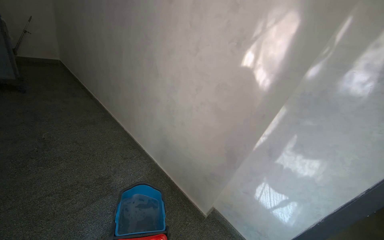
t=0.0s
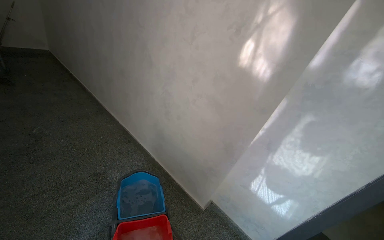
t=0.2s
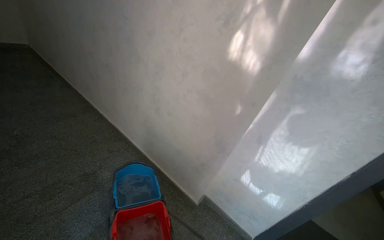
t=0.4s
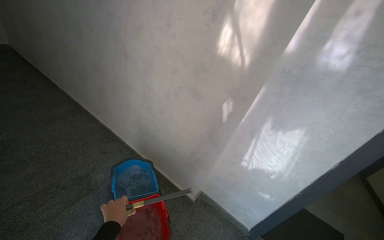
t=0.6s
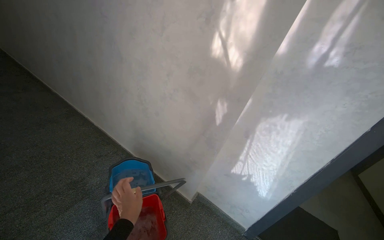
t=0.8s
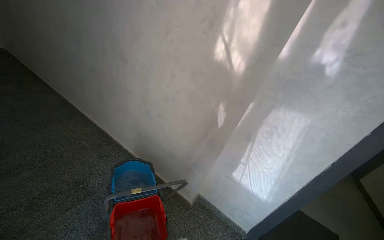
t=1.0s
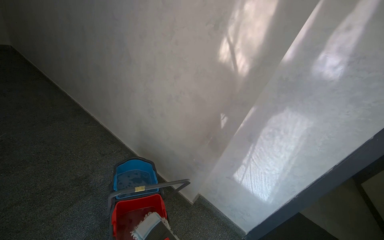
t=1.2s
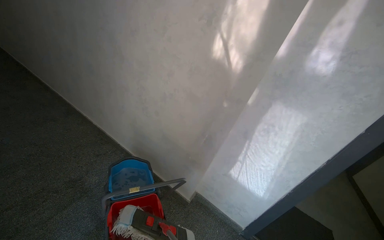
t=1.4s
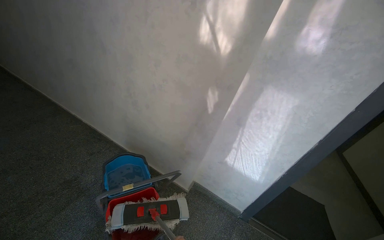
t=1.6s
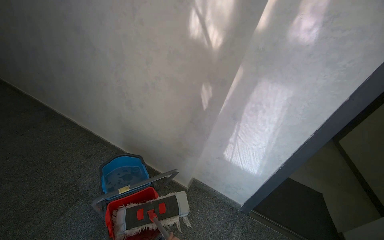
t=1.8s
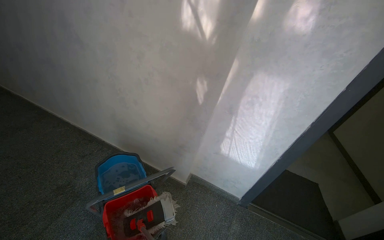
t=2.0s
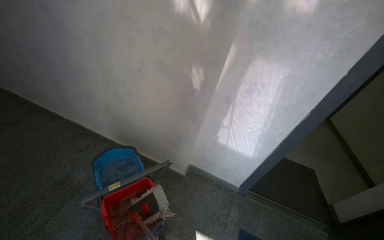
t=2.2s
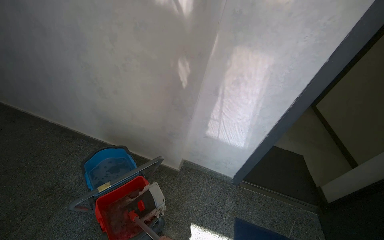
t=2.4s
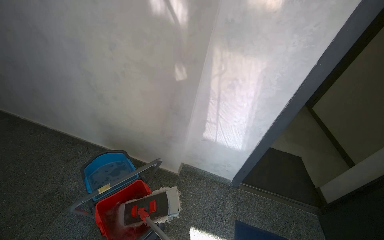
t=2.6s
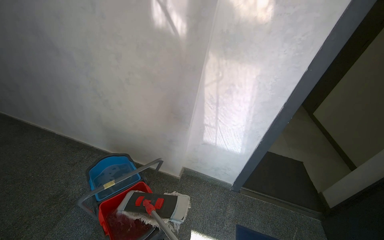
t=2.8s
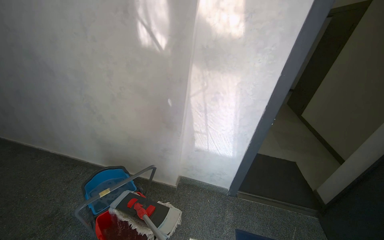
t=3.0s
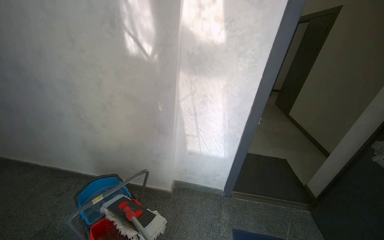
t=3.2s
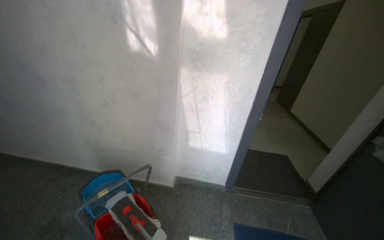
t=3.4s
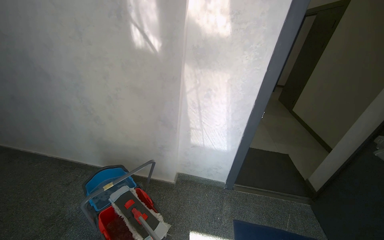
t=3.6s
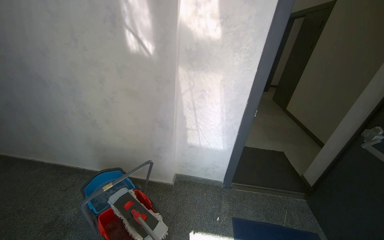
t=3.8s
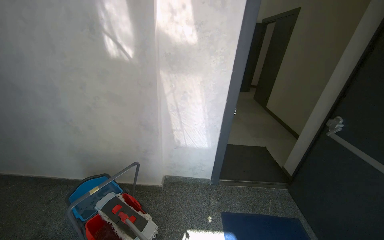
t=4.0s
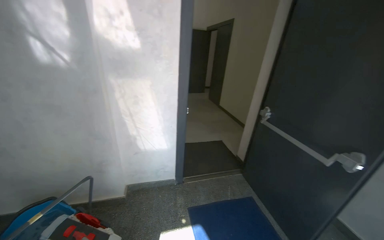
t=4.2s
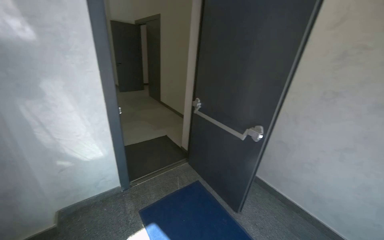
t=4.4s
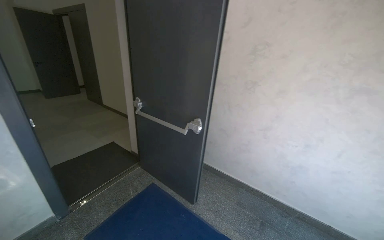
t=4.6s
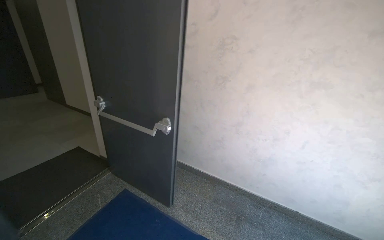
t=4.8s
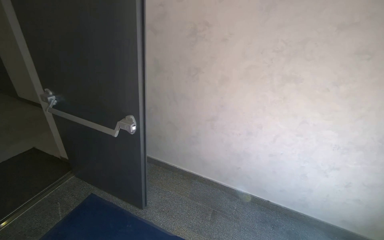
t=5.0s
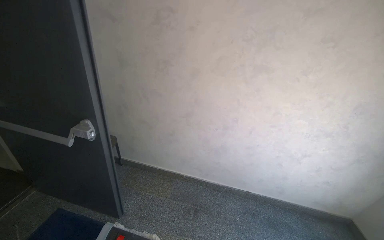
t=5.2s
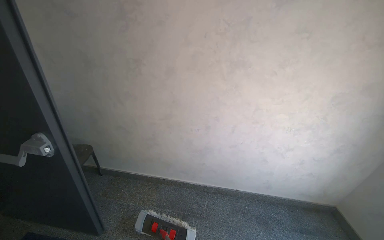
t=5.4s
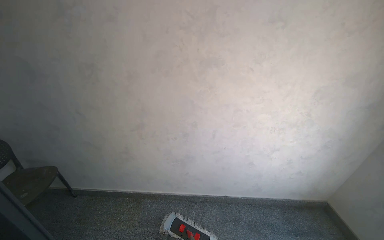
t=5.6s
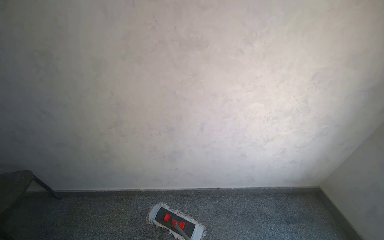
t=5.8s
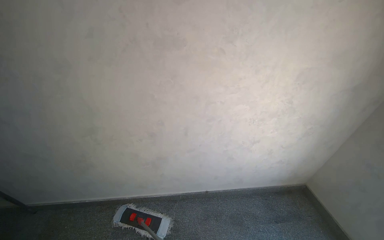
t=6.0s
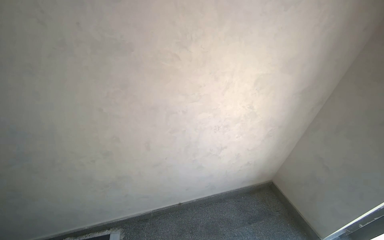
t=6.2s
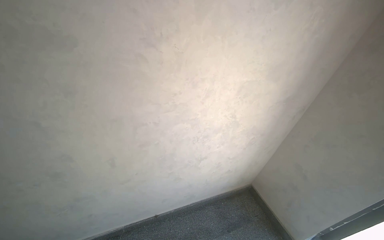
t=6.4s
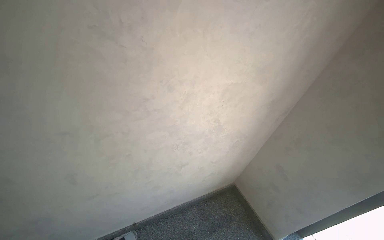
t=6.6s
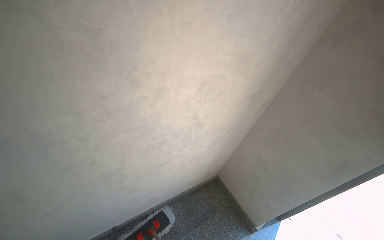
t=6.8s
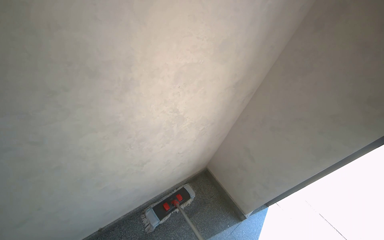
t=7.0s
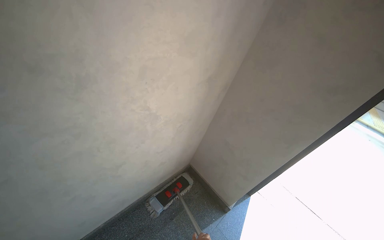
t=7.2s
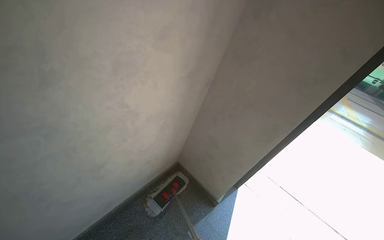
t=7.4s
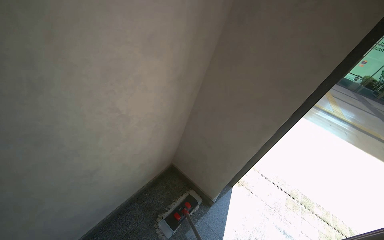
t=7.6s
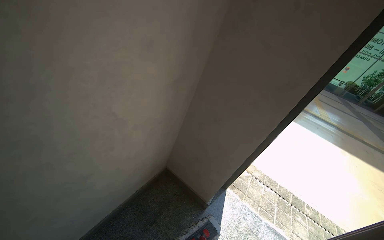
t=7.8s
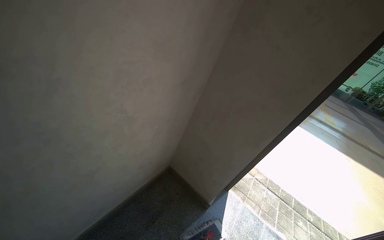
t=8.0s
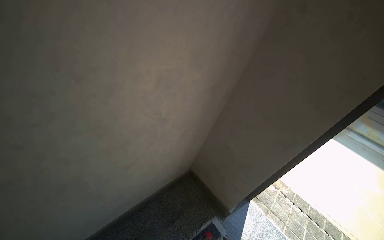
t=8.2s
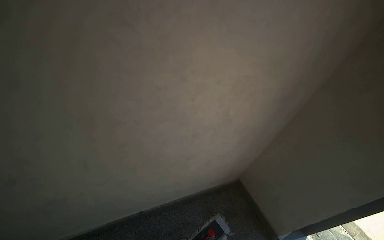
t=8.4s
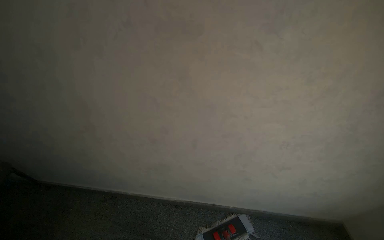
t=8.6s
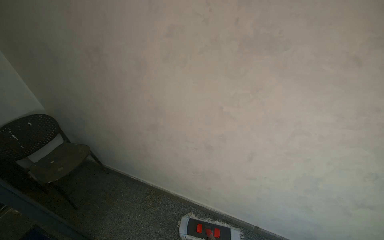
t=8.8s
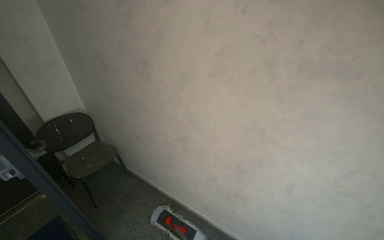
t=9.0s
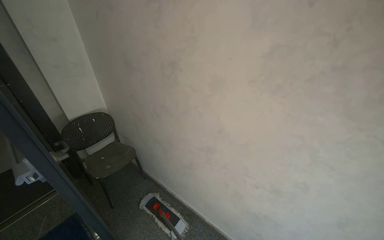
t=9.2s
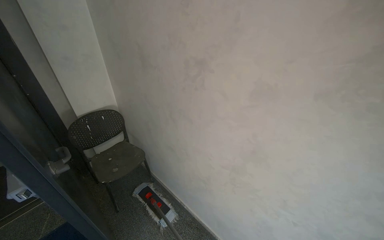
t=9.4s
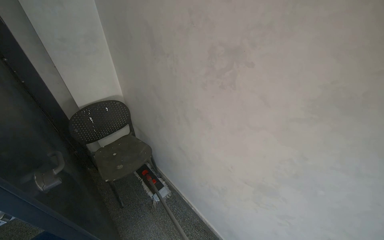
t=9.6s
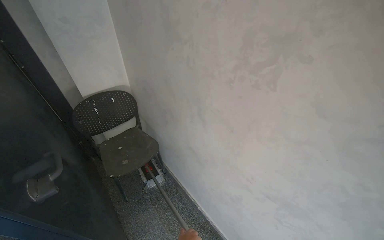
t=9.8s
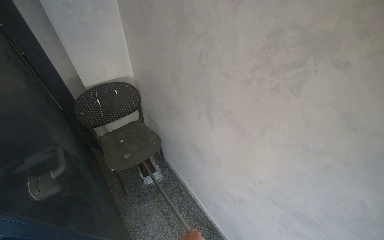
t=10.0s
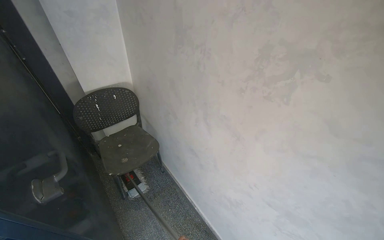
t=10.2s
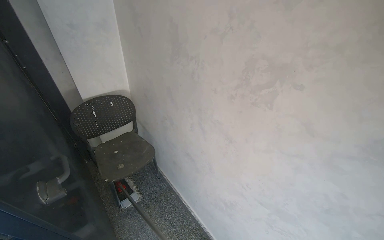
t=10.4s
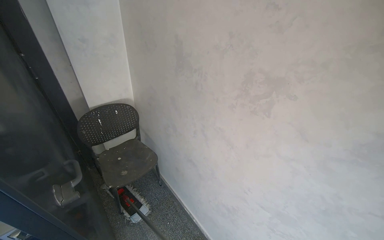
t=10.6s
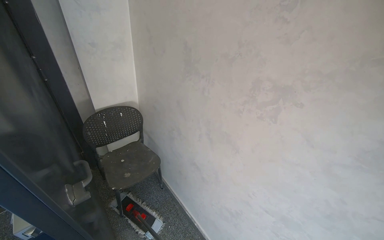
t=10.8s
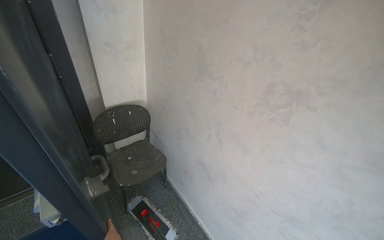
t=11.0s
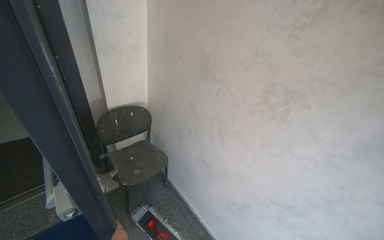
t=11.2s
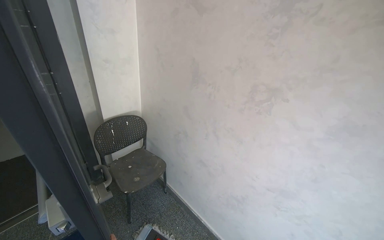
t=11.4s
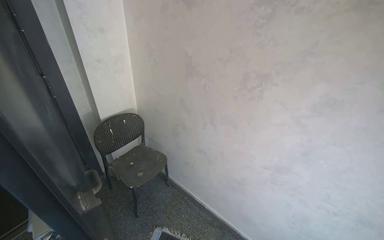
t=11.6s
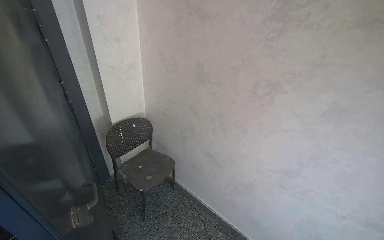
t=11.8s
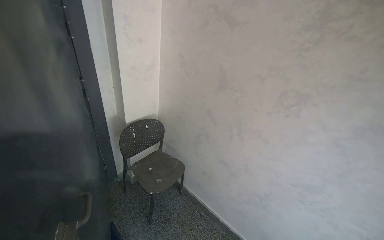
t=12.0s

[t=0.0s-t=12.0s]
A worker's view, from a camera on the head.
Job: mopping floor.
The whole recording: Mopping building floor. The worker mops the floor in the building entrance area.
t=3.0s to t=4.4s: The wearer looks about 50 degrees further to the right.
t=4.4s to t=6.0s: The wearer moves some 1 m. The head turns to the right by roughly 60 degrees. The view tilts roughly 15 degrees downward.
t=6.0s to t=7.6s: The camera travels some 60 cm. The wearer looks some 45 degrees further to the right.
t=7.6s to t=9.0s: The wearer moves roughly 60 cm. The wearer looks some 85 degrees further to the left. The view tilts roughly 15 degrees upward.
t=9.0s to t=10.4s: The wearer moves approximately 60 cm.
t=10.4s to t=12.0s: The wearer moves roughly 50 cm.

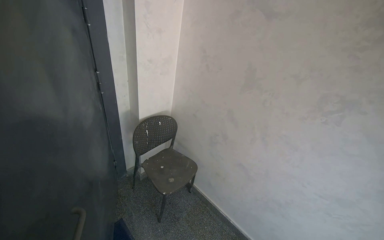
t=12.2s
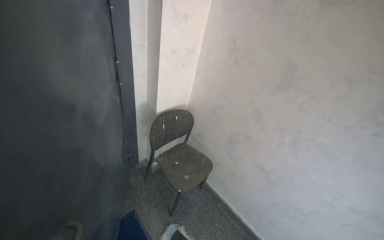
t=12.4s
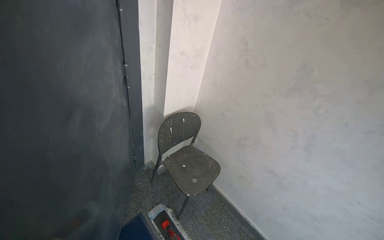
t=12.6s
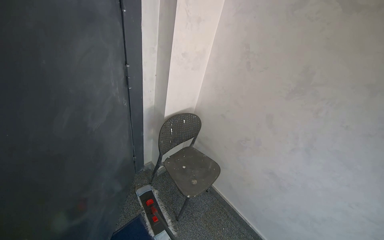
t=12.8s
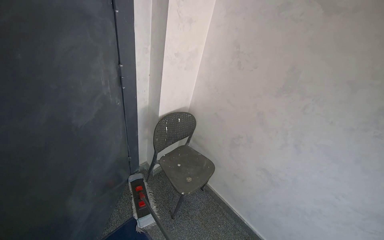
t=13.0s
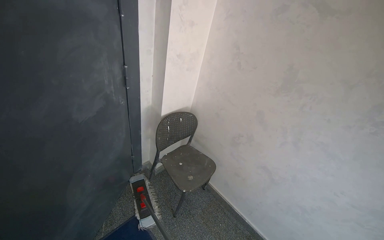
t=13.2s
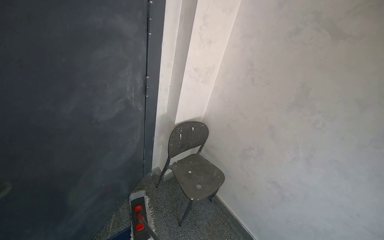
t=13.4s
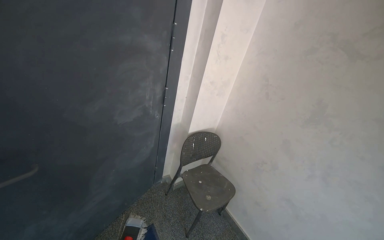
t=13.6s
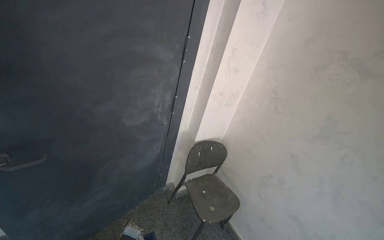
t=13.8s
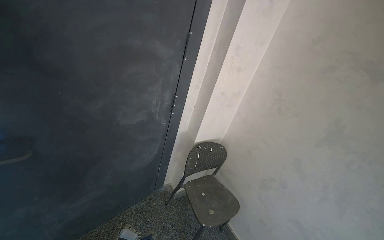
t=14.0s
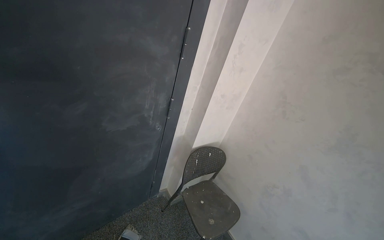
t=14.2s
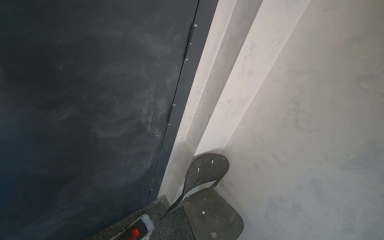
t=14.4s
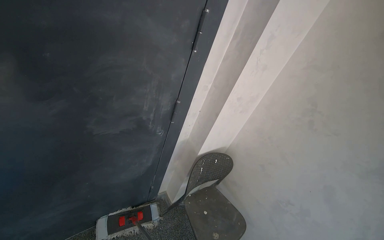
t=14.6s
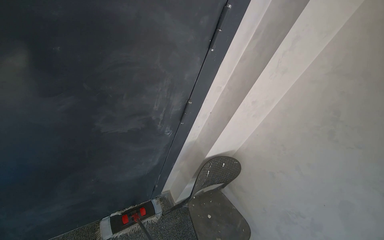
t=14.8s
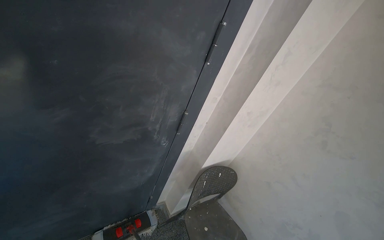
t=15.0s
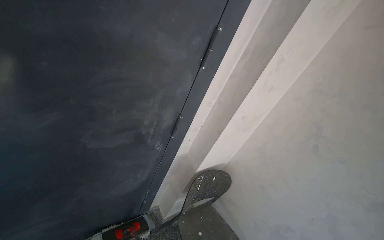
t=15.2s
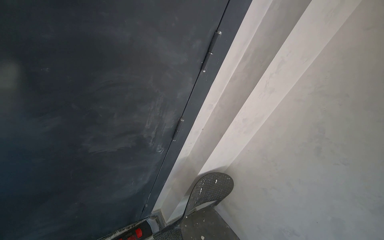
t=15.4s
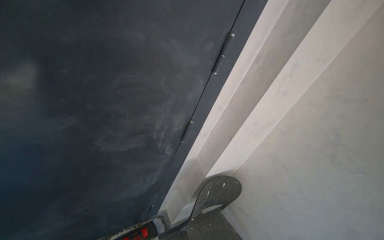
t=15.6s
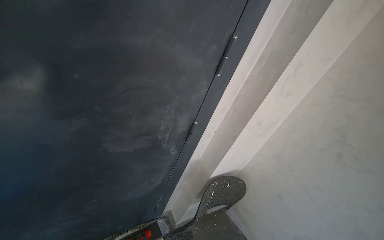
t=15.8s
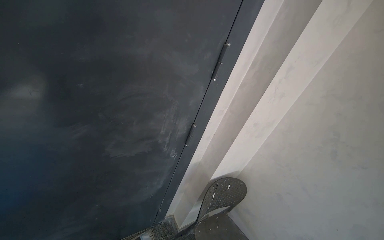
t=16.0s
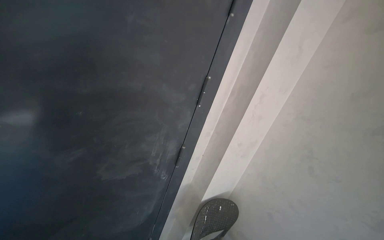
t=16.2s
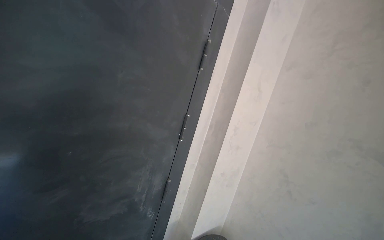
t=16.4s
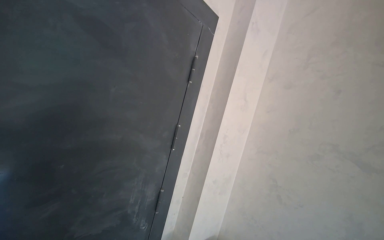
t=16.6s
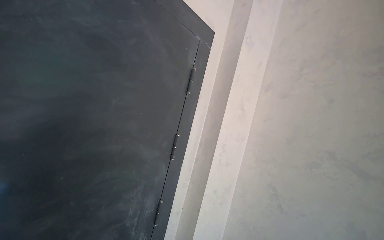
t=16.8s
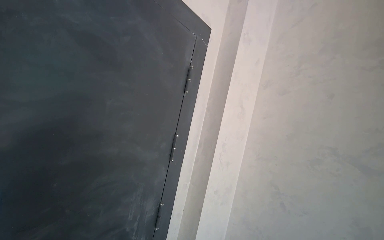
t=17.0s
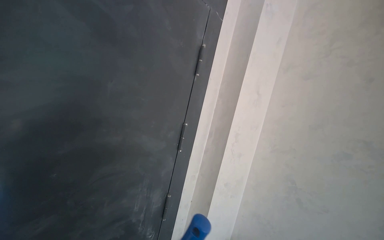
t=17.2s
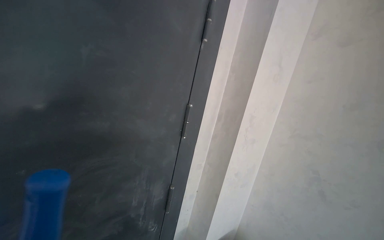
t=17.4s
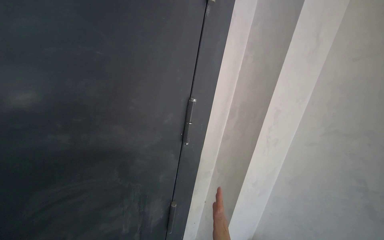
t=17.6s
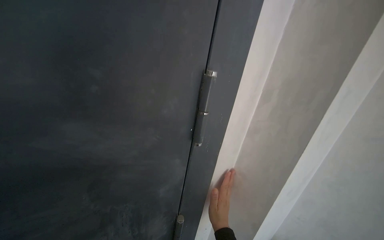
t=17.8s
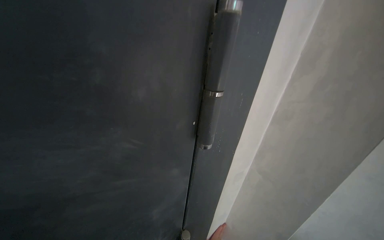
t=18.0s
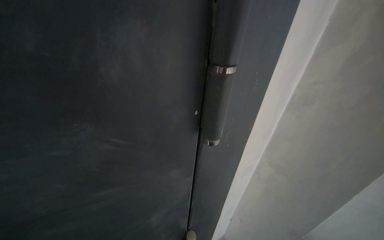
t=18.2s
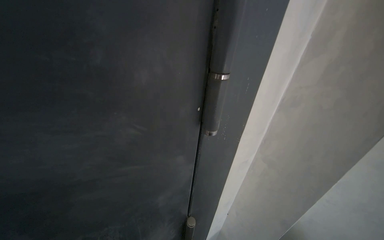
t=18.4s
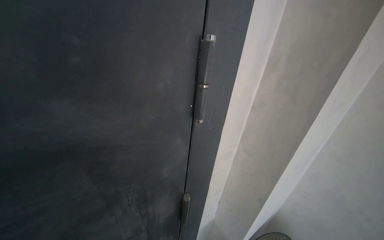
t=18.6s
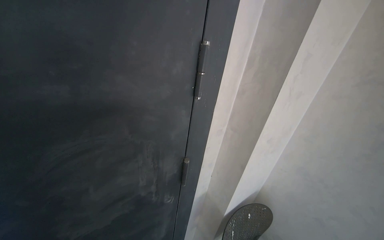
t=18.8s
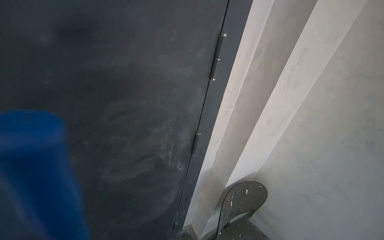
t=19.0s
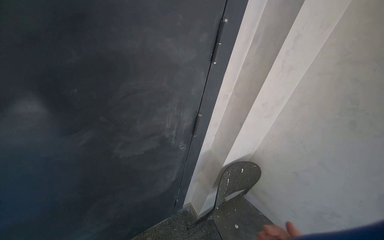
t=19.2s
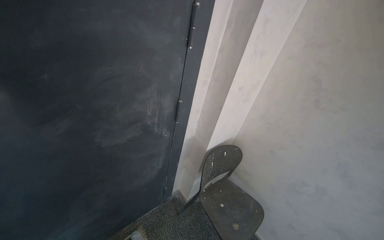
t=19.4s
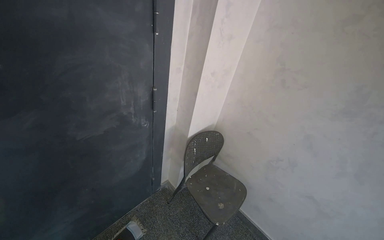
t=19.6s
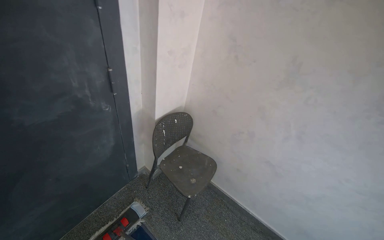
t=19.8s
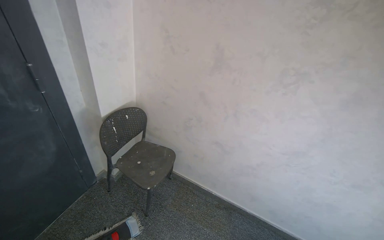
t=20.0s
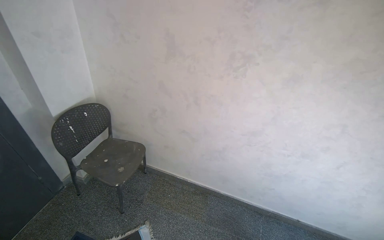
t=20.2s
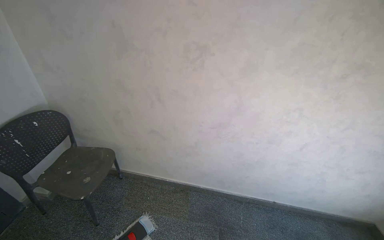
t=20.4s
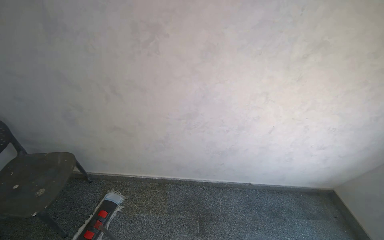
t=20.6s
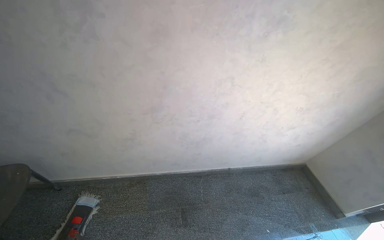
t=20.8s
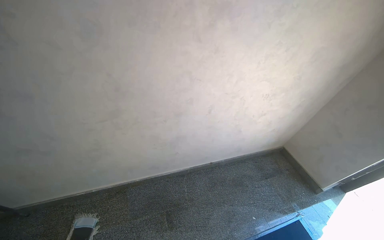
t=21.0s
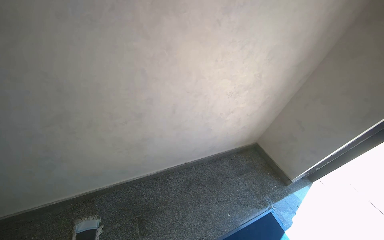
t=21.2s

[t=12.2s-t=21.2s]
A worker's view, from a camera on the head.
Job: mopping floor.
The whole recording: Mopping building floor. The worker mops the floor in the building entrance area.
t=12.2s to t=13.8s: The wearer's head swings about 20 degrees to the left.
t=13.8s to t=15.2s: The wearer moves approximately 40 cm.
t=15.2s to t=16.6s: The view tips upward by roughly 30 degrees.
t=16.6s to t=18.2s: The wearer moves some 70 cm. The view tips downward by roughly 30 degrees.
t=18.2s to t=19.8s: The camera travels about 70 cm. The camera sweeps to the right, by approximately 20 degrees.
t=19.8s to t=21.2s: The head travels roughly 1 m. The wearer's head swings approximately 60 degrees to the right. The camera pitches downward, by approximately 15 degrees.
